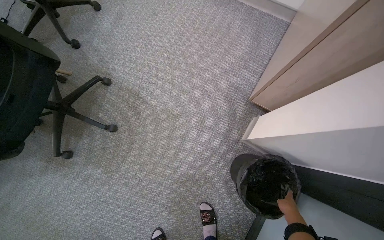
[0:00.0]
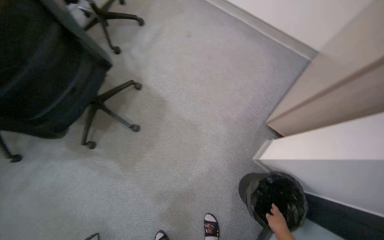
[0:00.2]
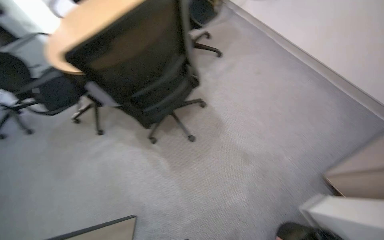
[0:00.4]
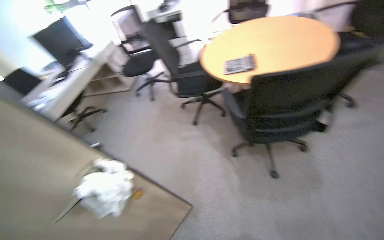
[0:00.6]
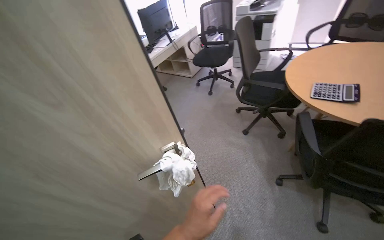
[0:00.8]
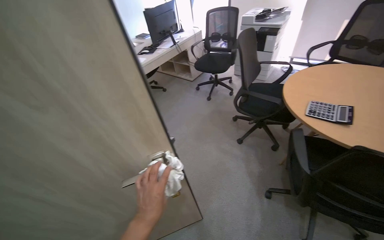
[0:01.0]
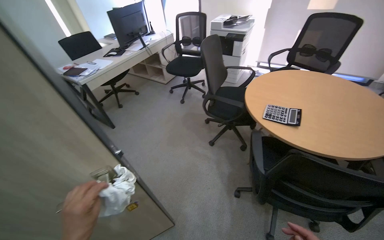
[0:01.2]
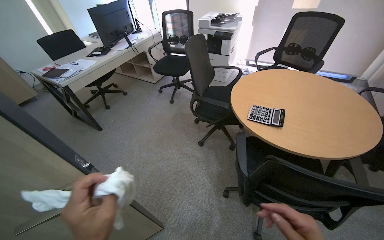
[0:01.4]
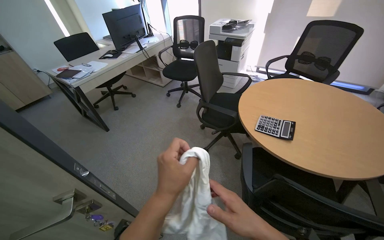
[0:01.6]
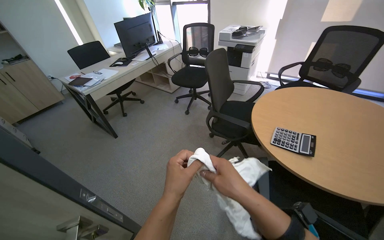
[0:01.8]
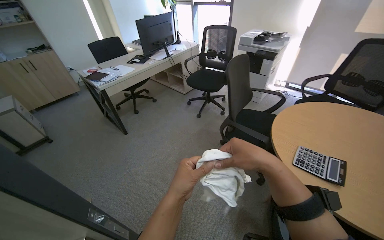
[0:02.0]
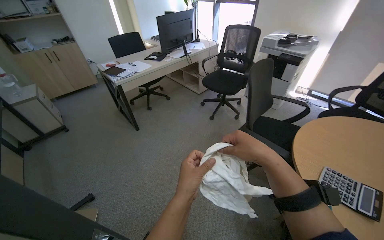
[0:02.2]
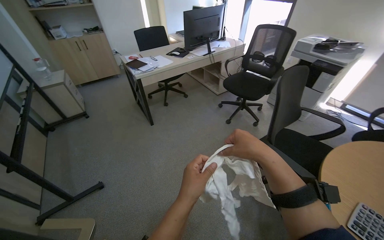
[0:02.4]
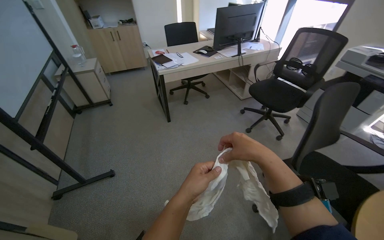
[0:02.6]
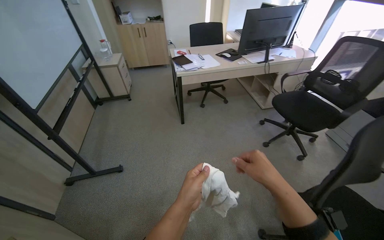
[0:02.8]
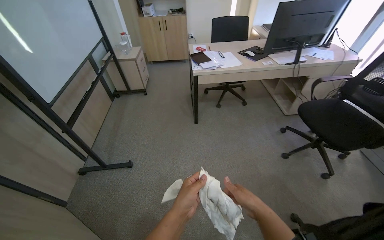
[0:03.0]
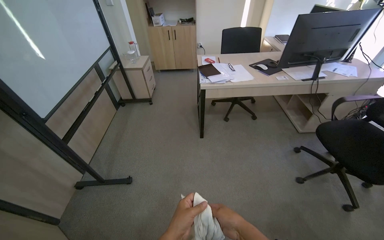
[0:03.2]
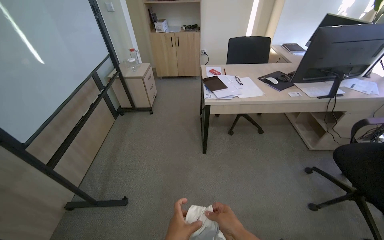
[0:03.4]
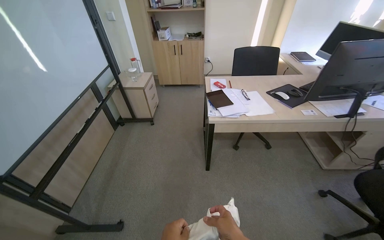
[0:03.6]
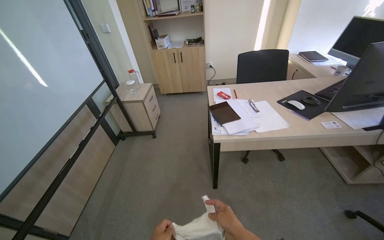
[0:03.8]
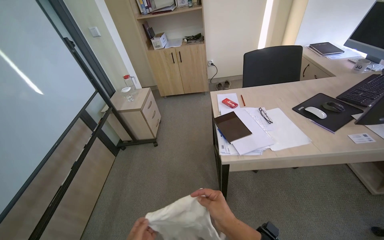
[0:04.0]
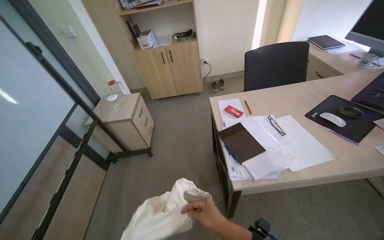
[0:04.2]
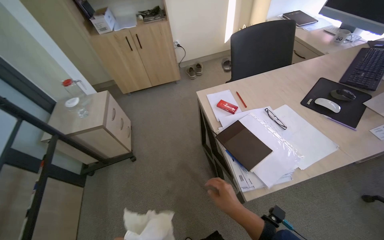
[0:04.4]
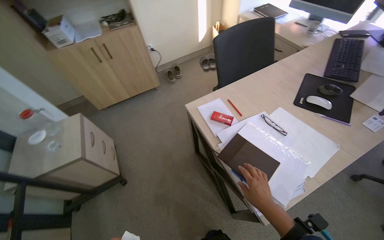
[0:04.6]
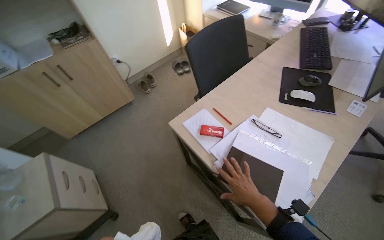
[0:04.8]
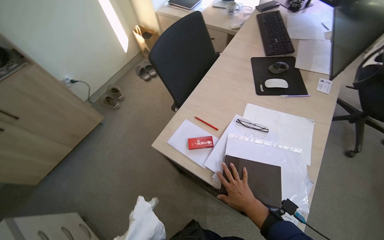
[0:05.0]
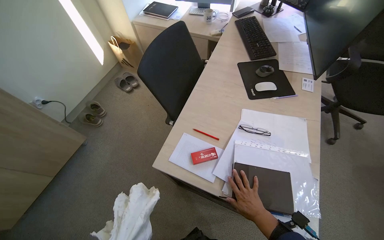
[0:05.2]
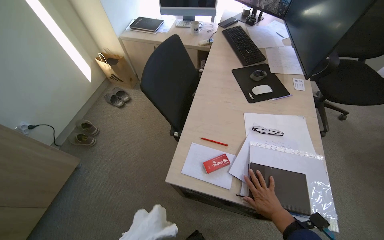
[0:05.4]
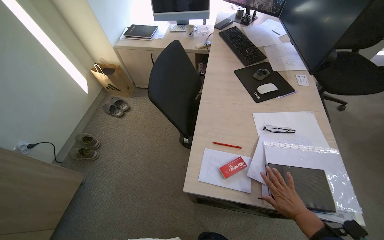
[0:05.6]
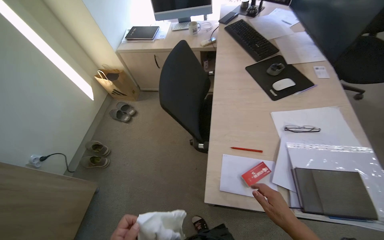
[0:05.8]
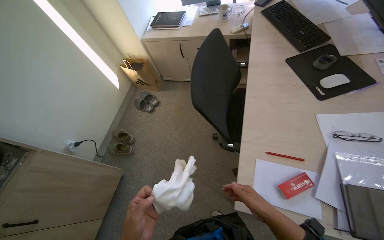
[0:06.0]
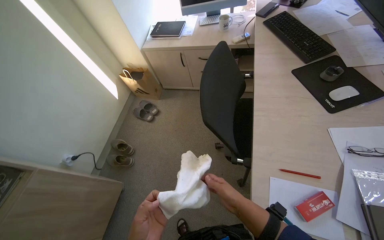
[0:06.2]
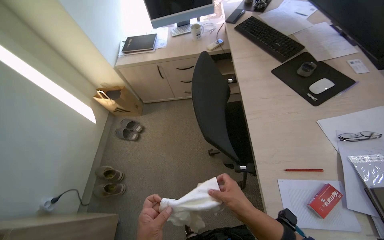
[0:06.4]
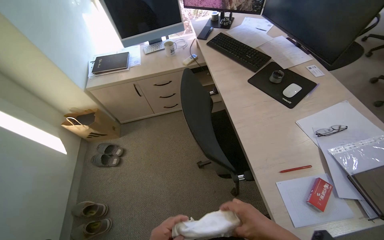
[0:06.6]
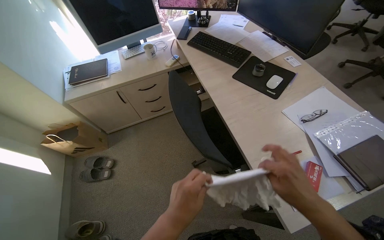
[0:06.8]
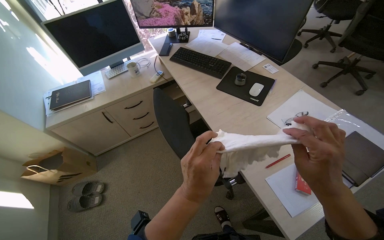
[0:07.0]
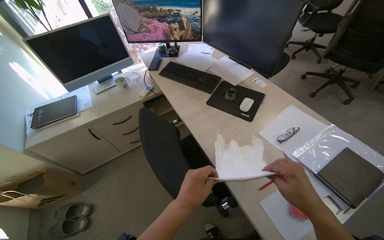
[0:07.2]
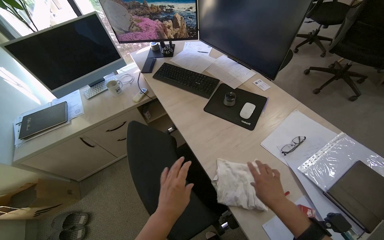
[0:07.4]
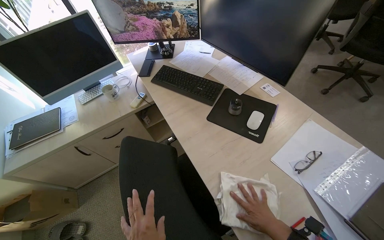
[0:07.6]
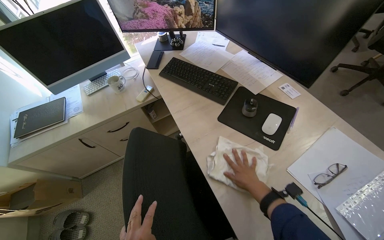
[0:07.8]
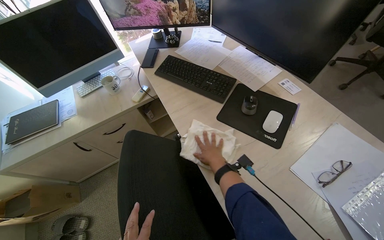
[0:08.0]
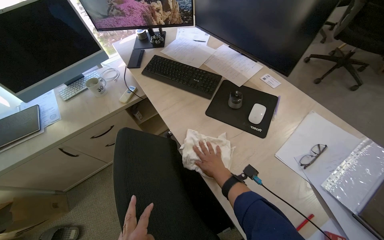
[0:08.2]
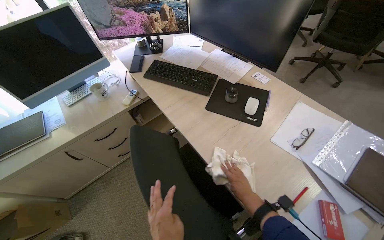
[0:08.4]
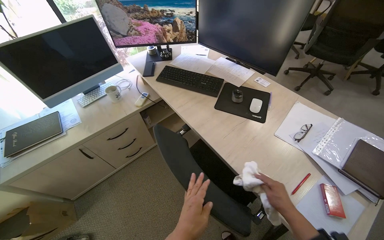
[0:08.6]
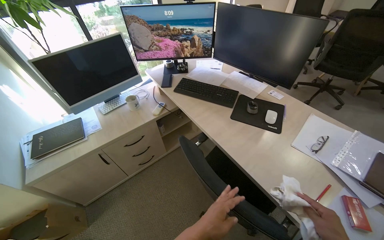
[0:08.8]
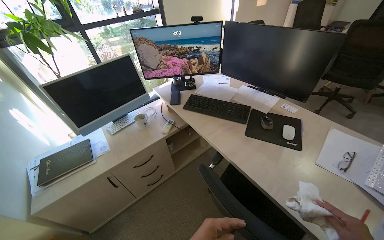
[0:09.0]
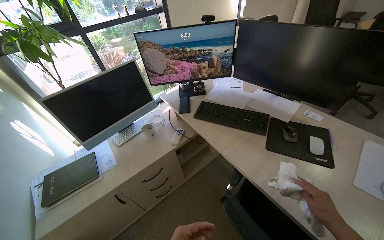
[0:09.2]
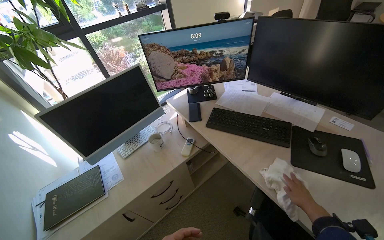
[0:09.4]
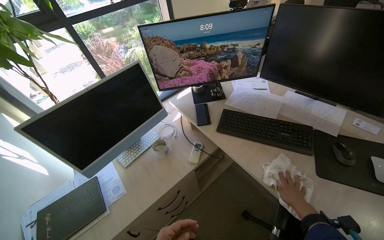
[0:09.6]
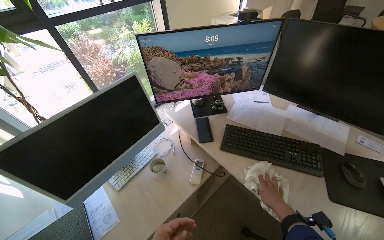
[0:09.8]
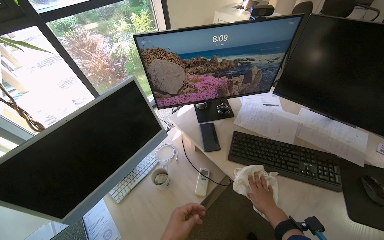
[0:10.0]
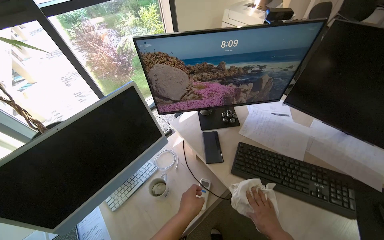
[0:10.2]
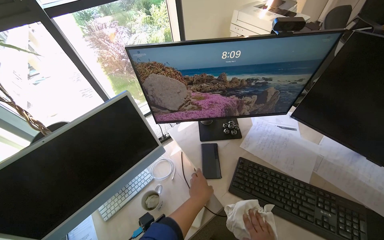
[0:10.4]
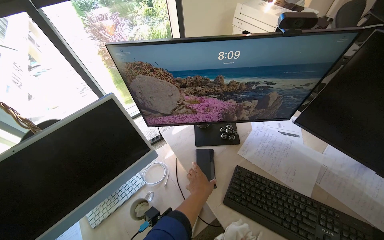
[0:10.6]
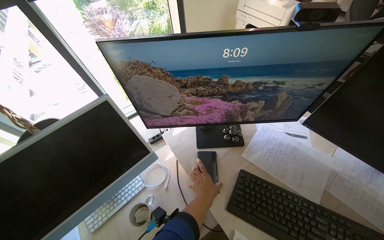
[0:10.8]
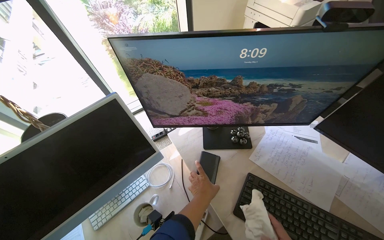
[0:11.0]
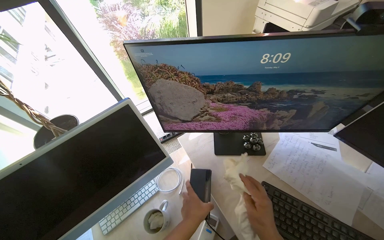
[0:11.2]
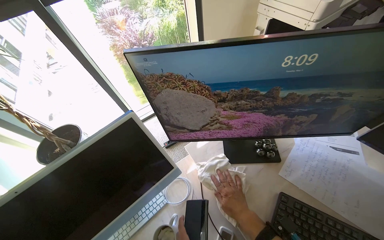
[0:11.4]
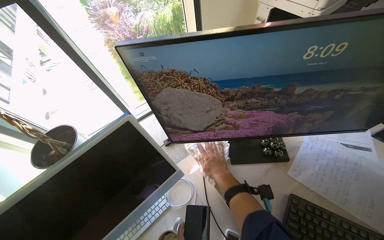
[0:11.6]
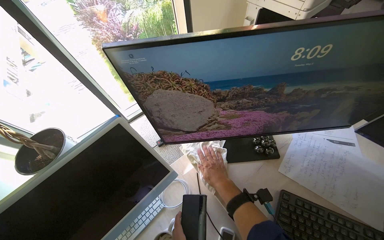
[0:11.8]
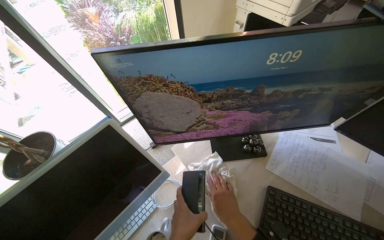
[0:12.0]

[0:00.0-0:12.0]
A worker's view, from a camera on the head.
Job: wiping surfaces.
The whole recording: Cleaning office room. The worker cleans various surfaces in an office, including door handles, cabinet handles, and desk surfaces, and empties the trash bin.
0:00.0 to 0:01.6: The head travels some 70 cm. The head turns to the left by about 95 degrees. The camera pitches upward, by some 15 degrees.
0:01.6 to 0:03.0: The head travels approximately 60 cm. The head turns to the left by about 55 degrees.
0:03.0 to 0:04.4: The camera is carried some 1 m.
0:04.4 to 0:06.0: The wearer moves some 70 cm. The wearer's head swings roughly 60 degrees to the right.
0:06.0 to 0:07.6: The head turns to the right by roughly 45 degrees.
0:07.6 to 0:09.0: The wearer looks about 15 degrees further upward.
0:09.0 to 0:10.4: The camera is carried roughly 70 cm.

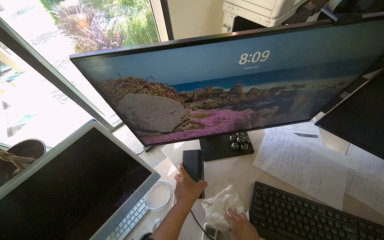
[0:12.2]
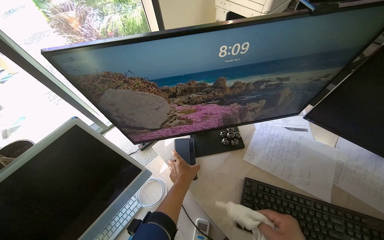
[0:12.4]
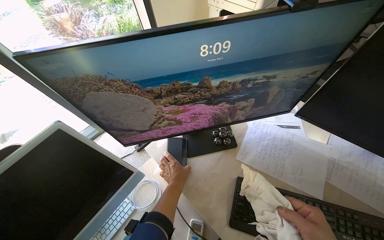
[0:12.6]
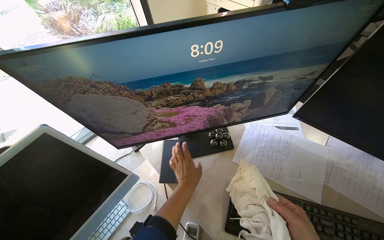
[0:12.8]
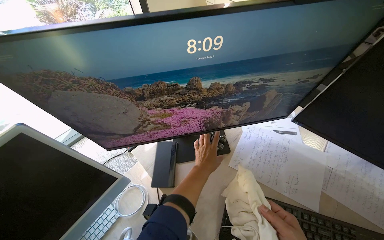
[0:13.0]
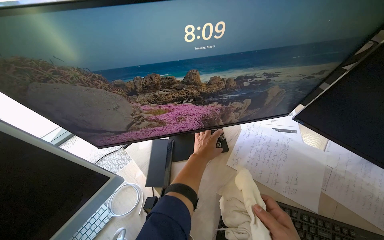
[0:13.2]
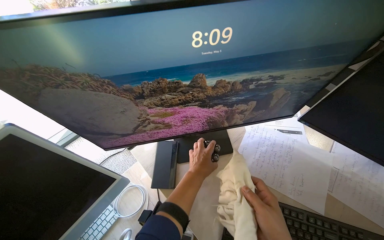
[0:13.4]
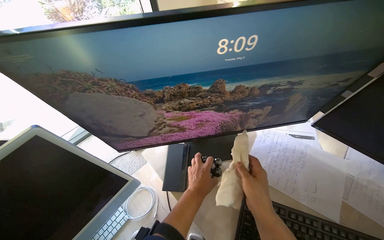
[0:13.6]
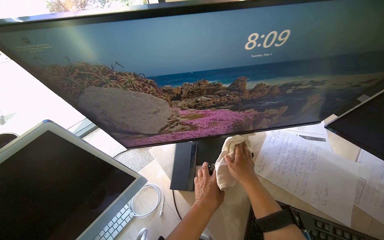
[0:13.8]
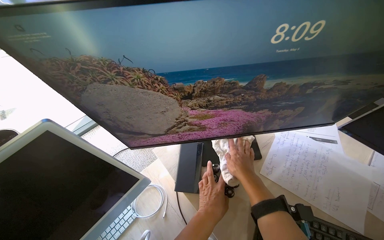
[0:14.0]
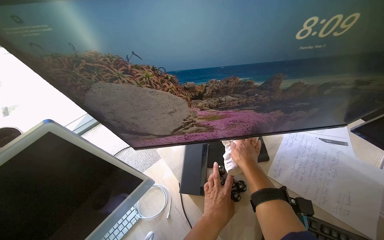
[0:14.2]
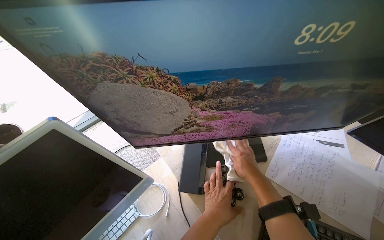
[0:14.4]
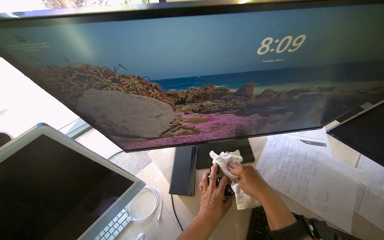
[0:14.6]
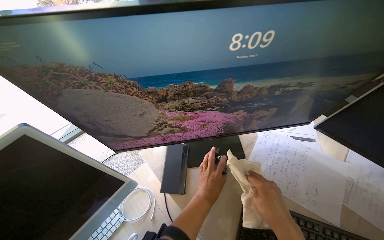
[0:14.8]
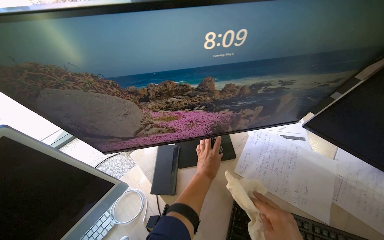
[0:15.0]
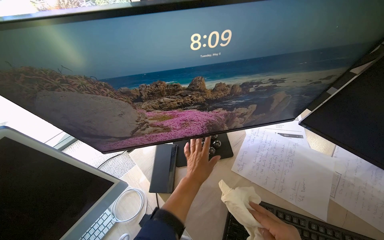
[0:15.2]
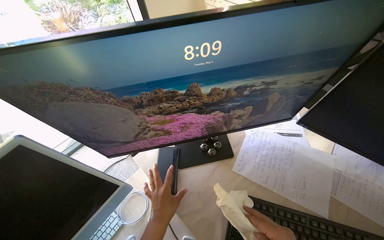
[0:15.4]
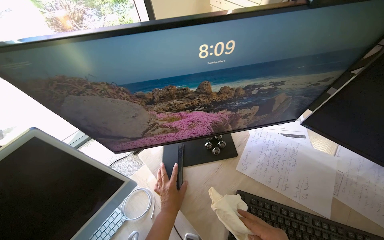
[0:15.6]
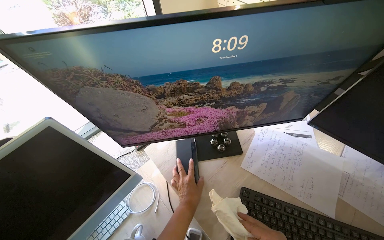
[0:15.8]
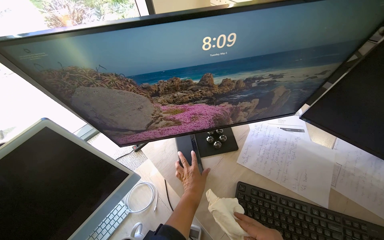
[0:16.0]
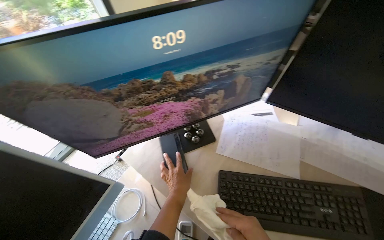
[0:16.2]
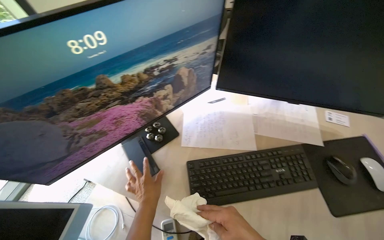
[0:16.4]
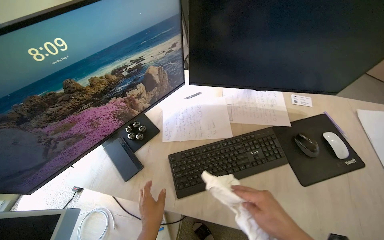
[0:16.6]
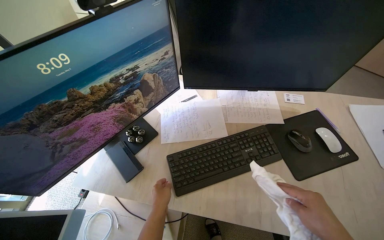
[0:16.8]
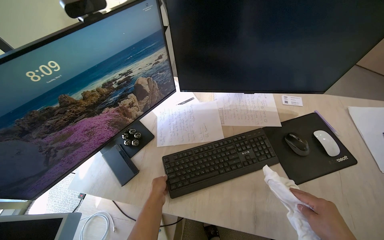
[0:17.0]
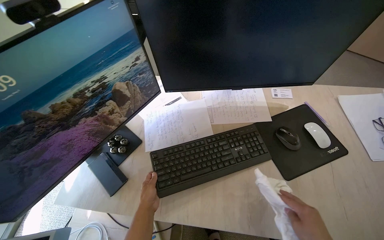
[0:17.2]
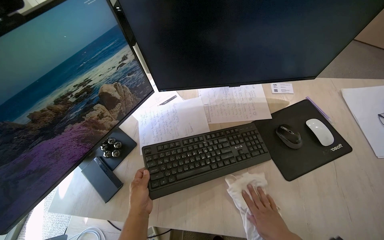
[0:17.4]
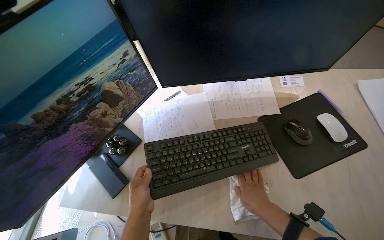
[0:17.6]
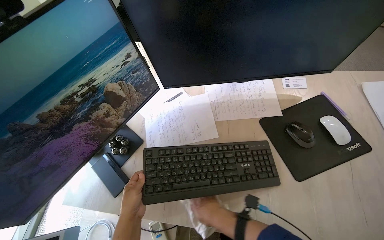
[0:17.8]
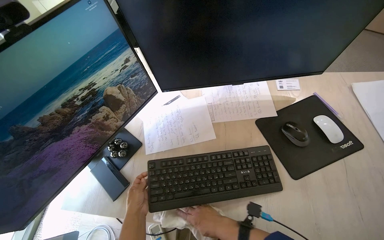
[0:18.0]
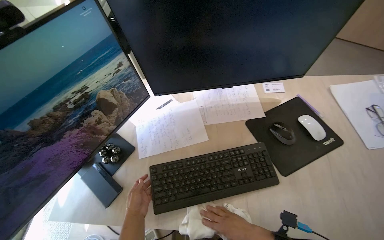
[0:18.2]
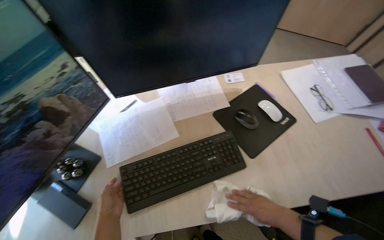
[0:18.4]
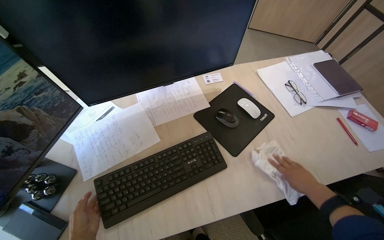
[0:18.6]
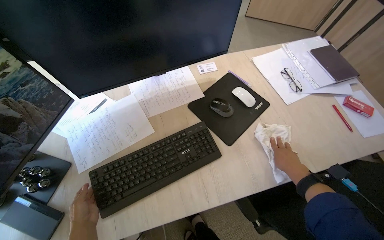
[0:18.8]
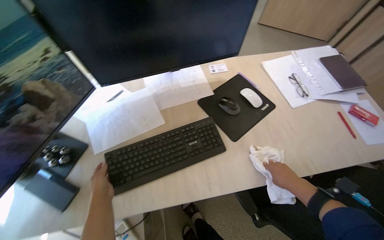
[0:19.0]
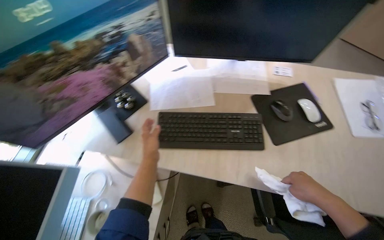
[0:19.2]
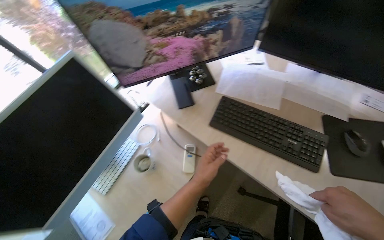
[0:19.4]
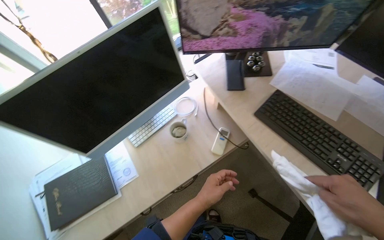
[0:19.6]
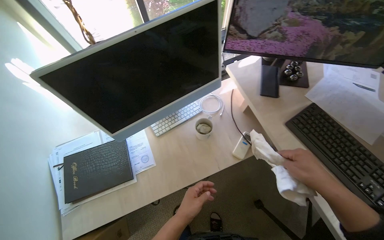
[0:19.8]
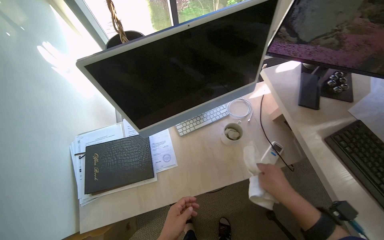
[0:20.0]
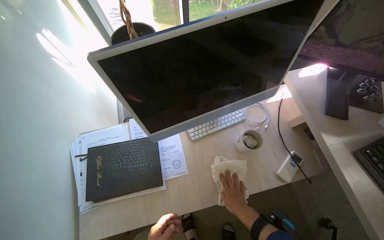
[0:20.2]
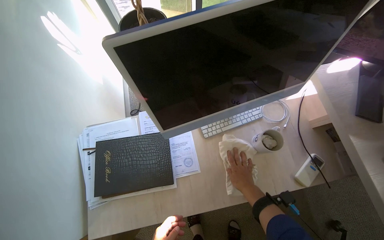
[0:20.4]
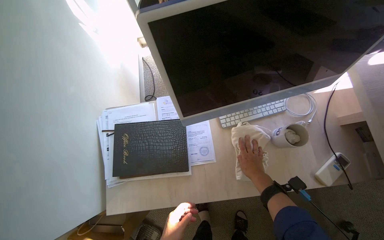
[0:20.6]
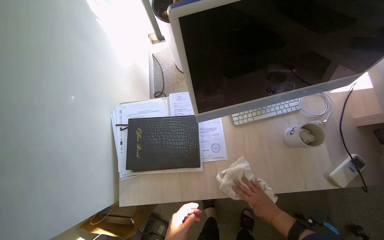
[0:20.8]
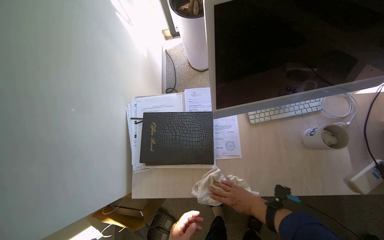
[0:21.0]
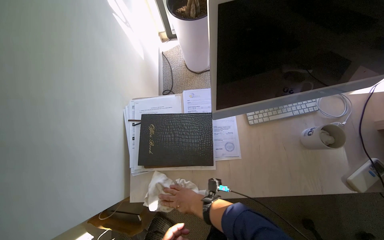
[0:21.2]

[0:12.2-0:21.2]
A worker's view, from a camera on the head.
Job: wiping surfaces.
The whole recording: Cleaning office room. The worker cleans various surfaces in an office, including door handles, cabinet handles, and desk surfaces, and empties the trash bin.
0:12.2 to 0:13.8: The left hand reaches some 10 cm up the picture, then returns.
0:15.2 to 0:16.6: The head turns to the right by approximately 35 degrees.
0:16.6 to 0:18.2: The left hand goes nearer and farther, about 15 cm each way, reversing 2 times.
0:18.2 to 0:19.8: The camera travels about 50 cm. The wearer's head swings roughly 65 degrees to the left.
0:19.8 to 0:21.2: The right hand shifts about 70 cm to the left and farther from the camera.
